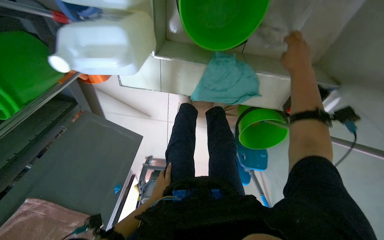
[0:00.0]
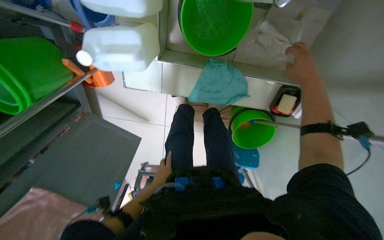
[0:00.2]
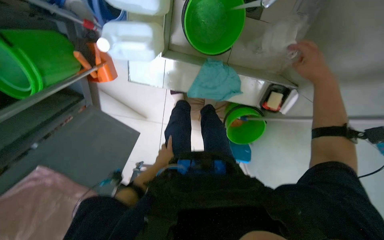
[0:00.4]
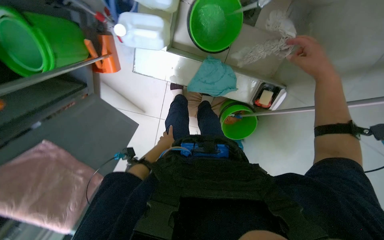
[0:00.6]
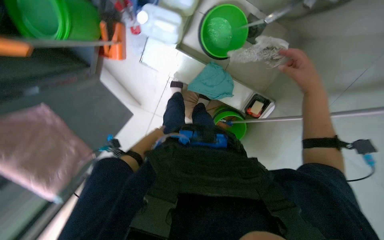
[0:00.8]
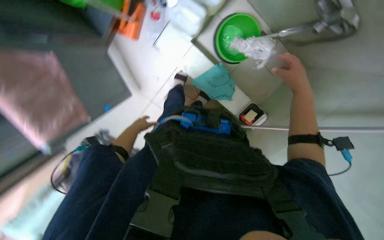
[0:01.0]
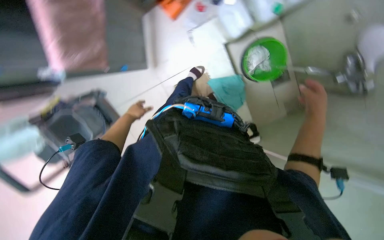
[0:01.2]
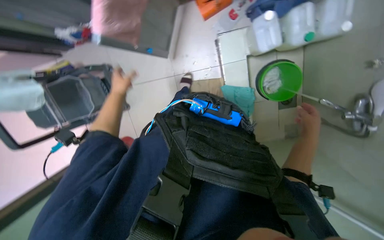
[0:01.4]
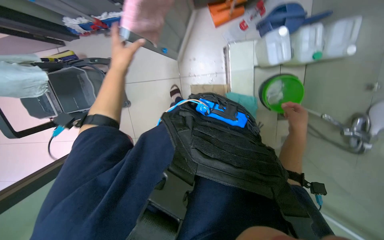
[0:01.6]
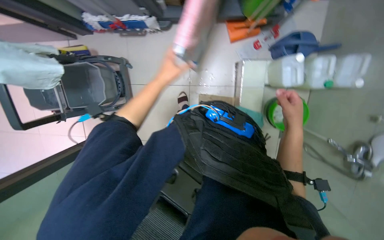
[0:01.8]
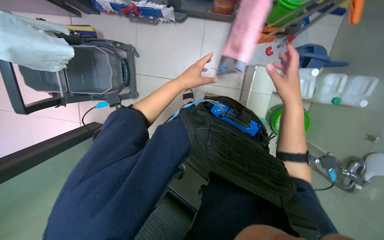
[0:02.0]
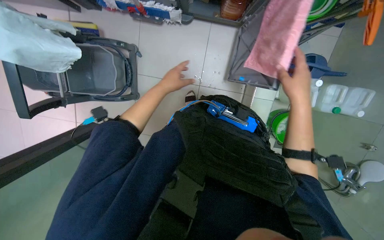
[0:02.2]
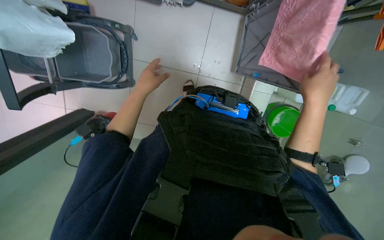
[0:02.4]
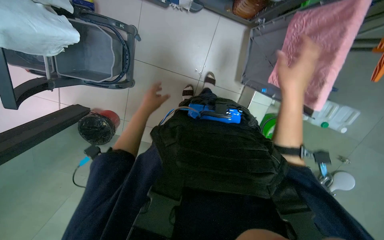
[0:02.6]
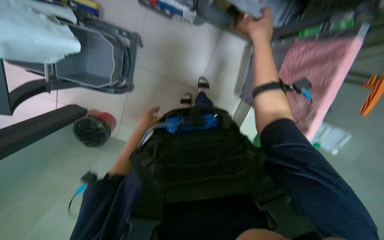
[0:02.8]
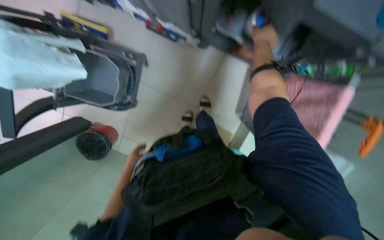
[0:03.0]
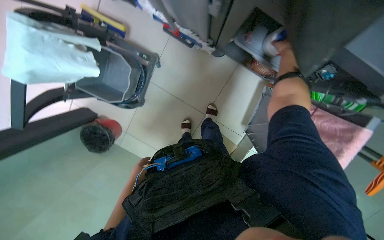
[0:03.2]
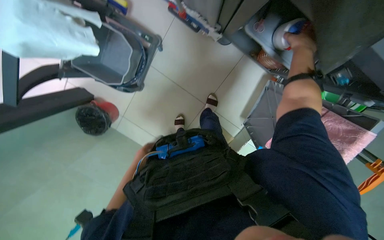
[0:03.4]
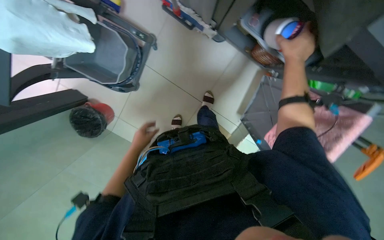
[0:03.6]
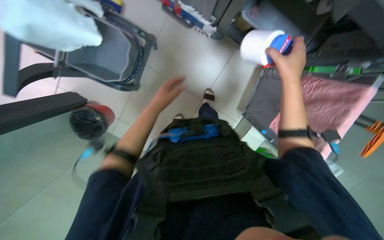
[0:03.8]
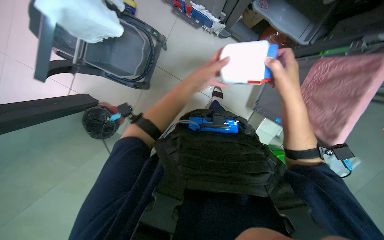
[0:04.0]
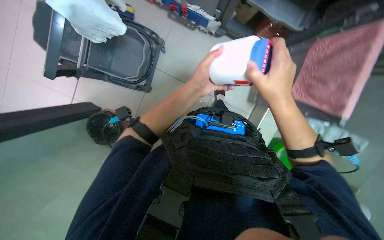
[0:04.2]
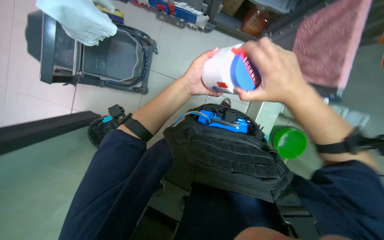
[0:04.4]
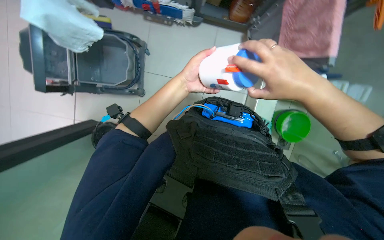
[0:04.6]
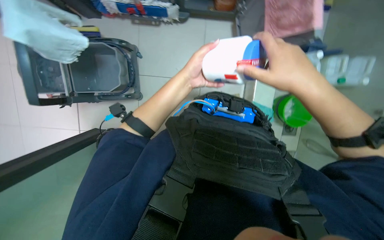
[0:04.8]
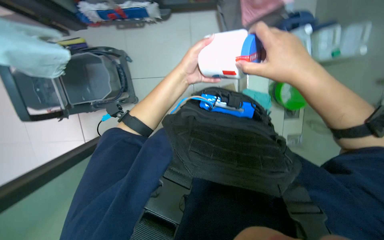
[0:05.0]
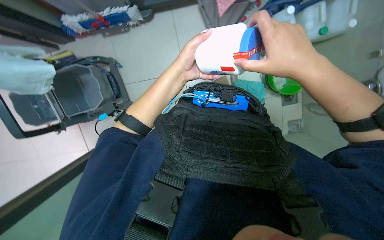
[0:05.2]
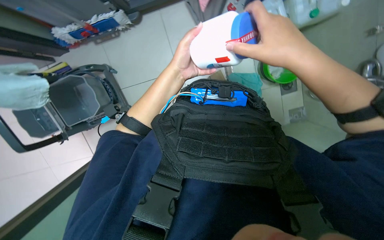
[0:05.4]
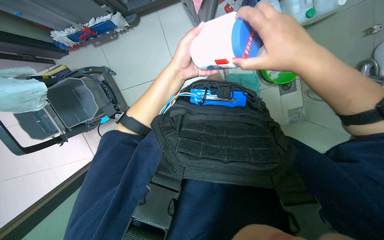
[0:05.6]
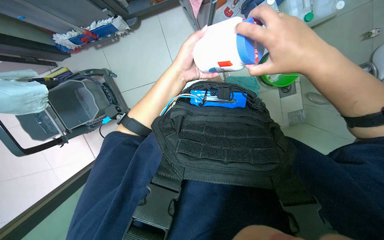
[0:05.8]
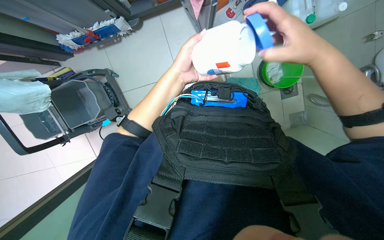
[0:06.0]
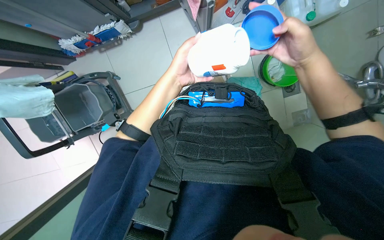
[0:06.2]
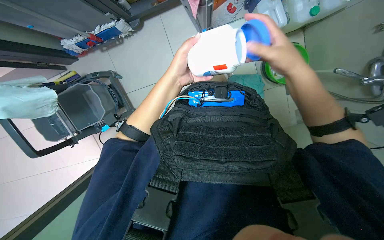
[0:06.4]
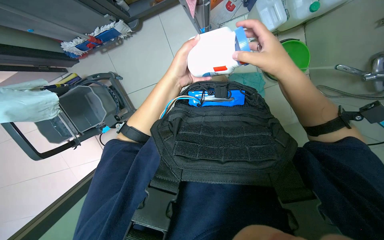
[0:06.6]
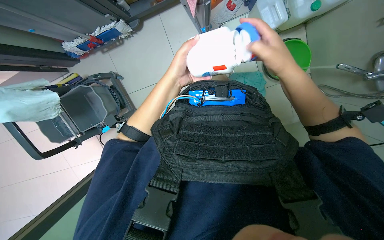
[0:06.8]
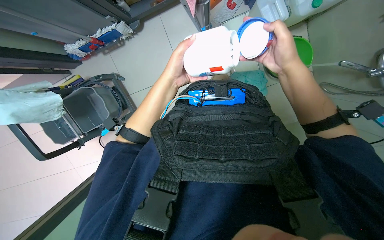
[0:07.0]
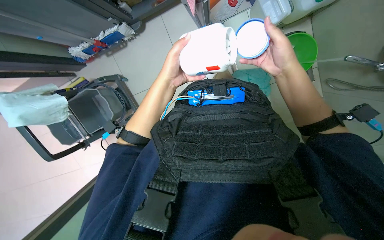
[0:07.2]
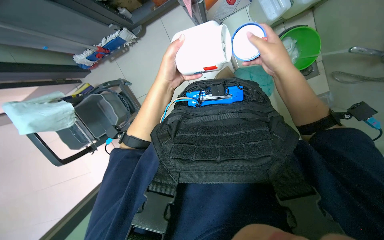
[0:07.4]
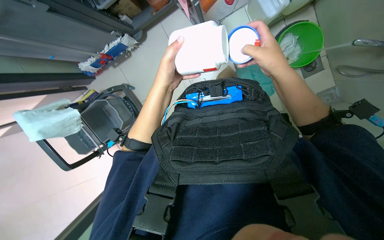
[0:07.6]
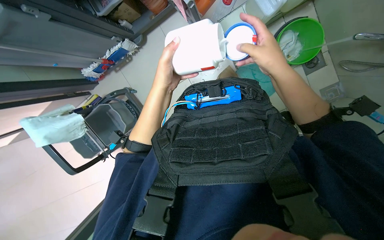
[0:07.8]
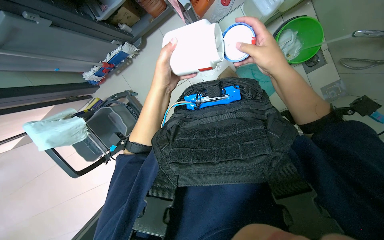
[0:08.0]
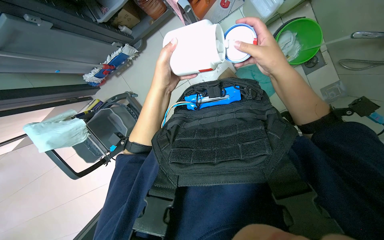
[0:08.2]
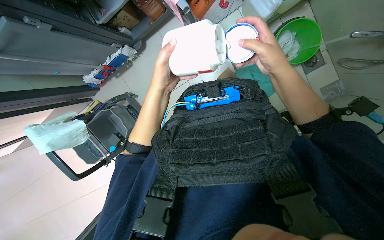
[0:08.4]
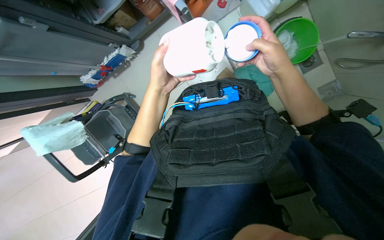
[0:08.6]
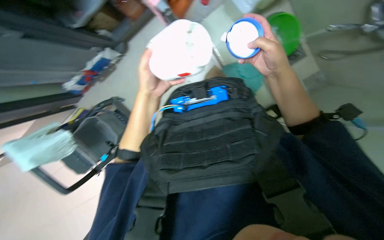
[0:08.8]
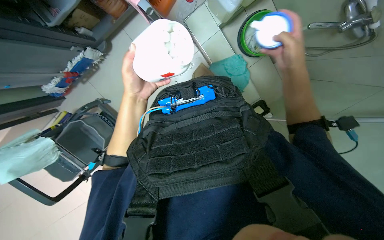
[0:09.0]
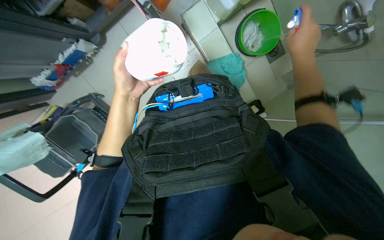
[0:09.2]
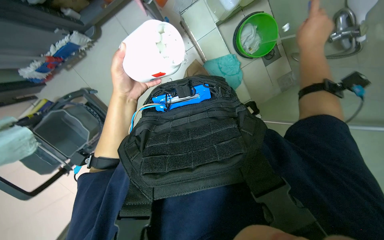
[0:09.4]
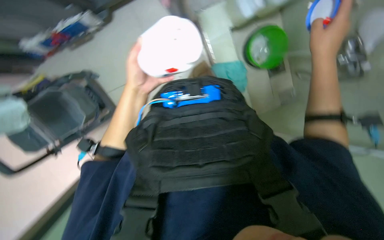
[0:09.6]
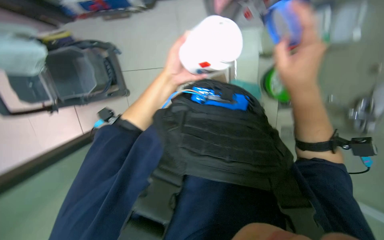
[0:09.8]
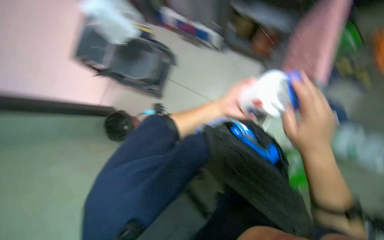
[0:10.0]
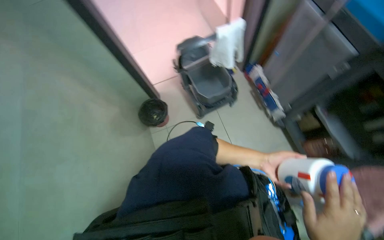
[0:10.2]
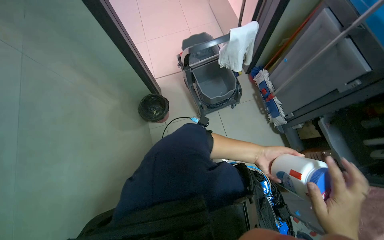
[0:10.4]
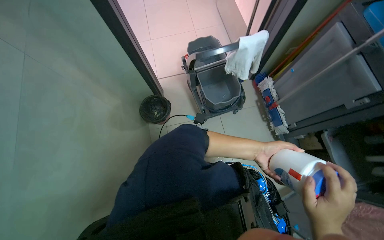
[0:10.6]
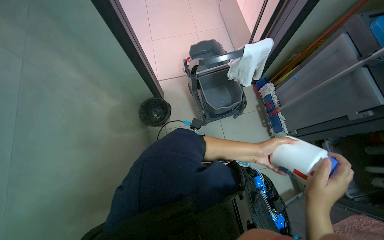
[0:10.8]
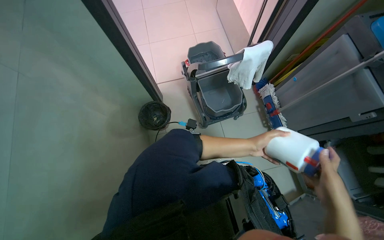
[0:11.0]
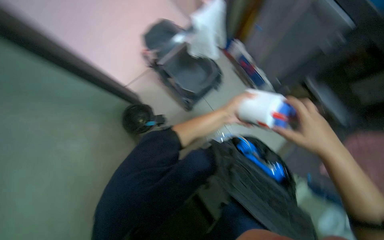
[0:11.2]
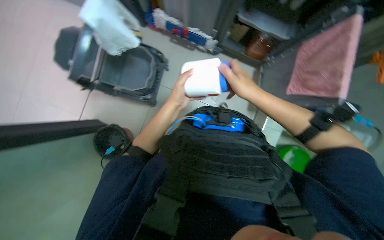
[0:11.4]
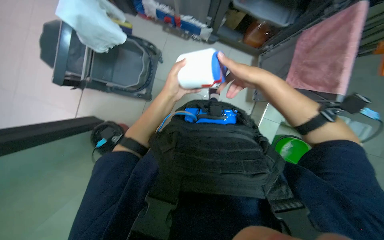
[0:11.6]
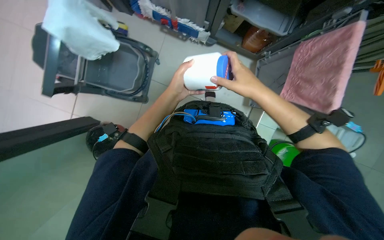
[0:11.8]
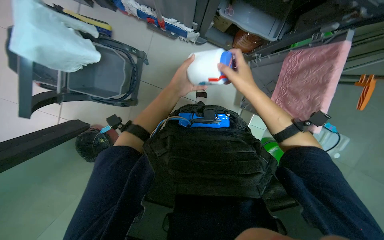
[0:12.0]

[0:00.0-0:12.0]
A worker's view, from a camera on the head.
Job: preparing cleaning supplies.
The whole recording: Preparing cleaning equipment. The worker gathers and arranges various cleaning tools and buckets on a cart, filling them with water and solution.
0:00.0 to 0:01.6: The head travels approximately 80 cm. The camera is aimed approximately 30 degrees further to the right. The camera pitches upward, by some 25 degrees. Everything in view rotates approximately 70 degrees clockwise.
0:01.6 to 0:03.0: The scene rotates clockwise by approximately 25 degrees. The right hand goes roughly 70 cm up the picture. The left hand moves down the picture and farther from the camera, approximately 30 cm.
0:03.0 to 0:04.4: The right hand goes some 50 cm down the picture; the left hand goes approximately 25 cm nearer to the camera and to the right.
0:04.4 to 0:06.0: The scene turns about 35 degrees counterclockwise in the picture.
0:07.6 to 0:09.0: The right hand goes approximately 20 cm to the right.
0:09.0 to 0:10.4: The view tilts roughly 25 degrees upward. The scene turns about 110 degrees clockwise in the picture.
0:10.4 to 0:12.0: The head turns to the right by some 55 degrees. The view tips downward by about 20 degrees.

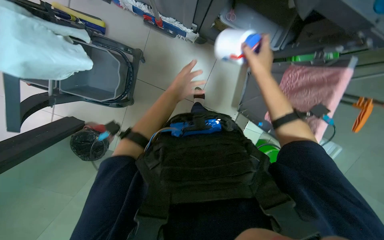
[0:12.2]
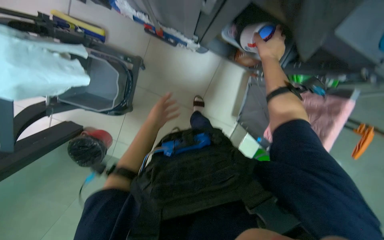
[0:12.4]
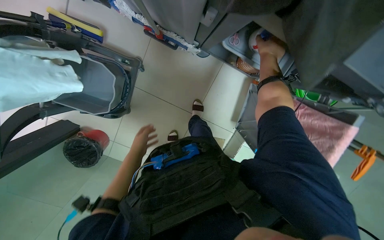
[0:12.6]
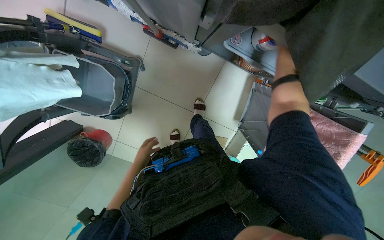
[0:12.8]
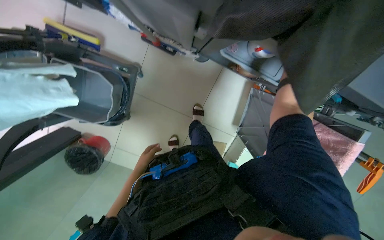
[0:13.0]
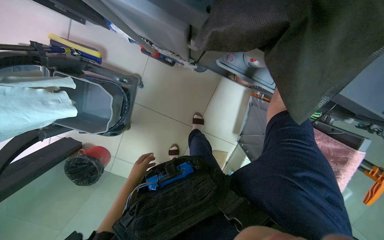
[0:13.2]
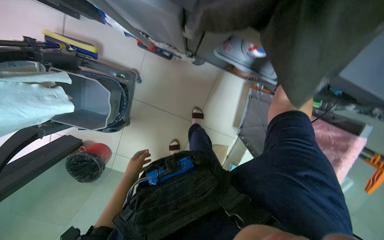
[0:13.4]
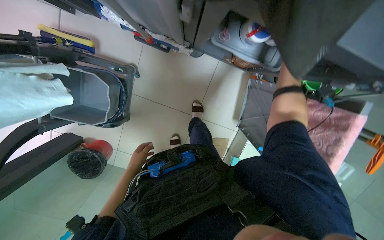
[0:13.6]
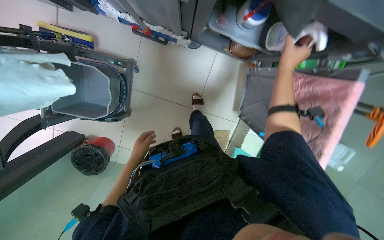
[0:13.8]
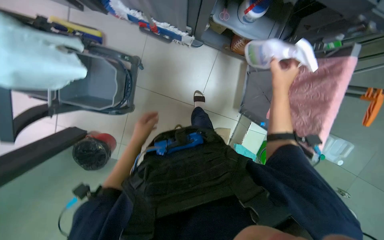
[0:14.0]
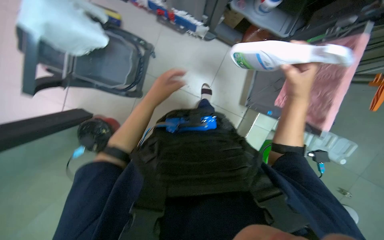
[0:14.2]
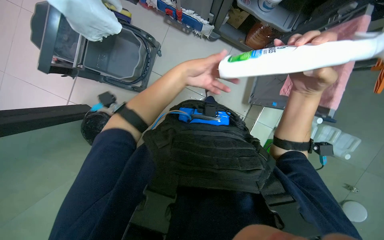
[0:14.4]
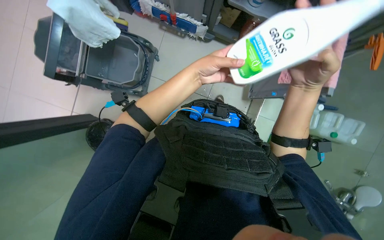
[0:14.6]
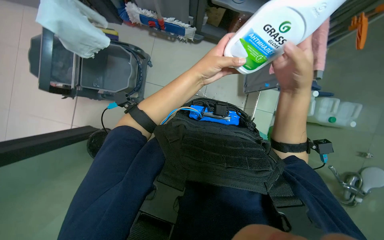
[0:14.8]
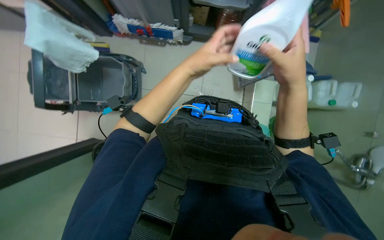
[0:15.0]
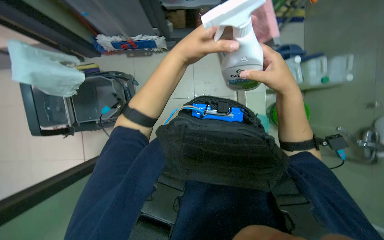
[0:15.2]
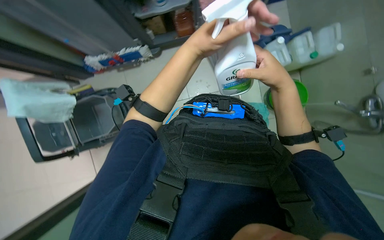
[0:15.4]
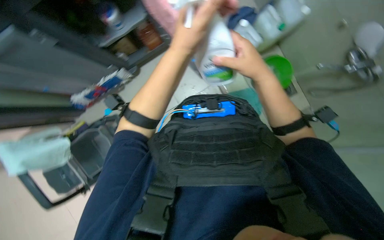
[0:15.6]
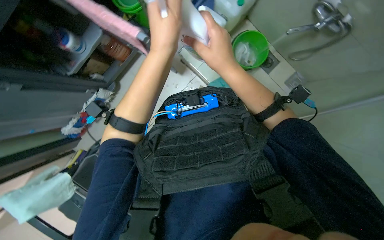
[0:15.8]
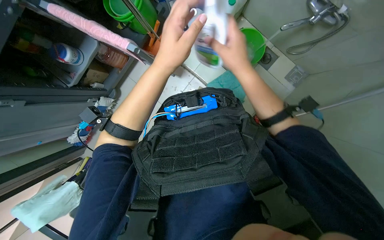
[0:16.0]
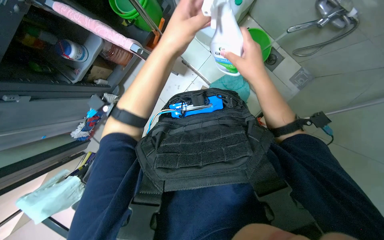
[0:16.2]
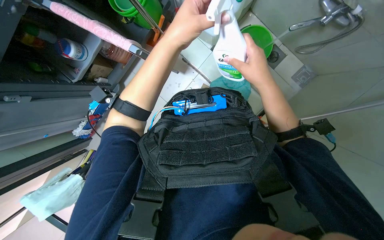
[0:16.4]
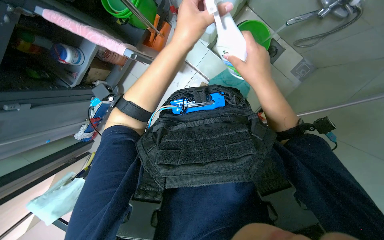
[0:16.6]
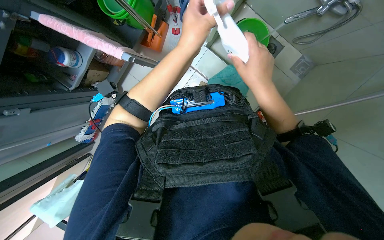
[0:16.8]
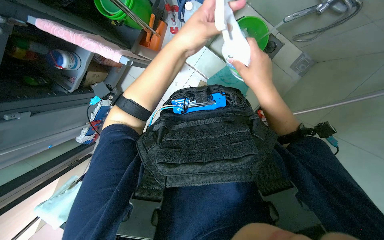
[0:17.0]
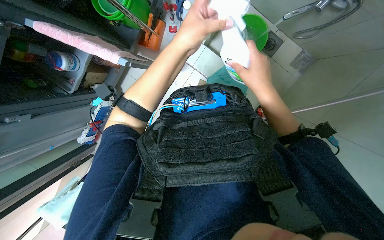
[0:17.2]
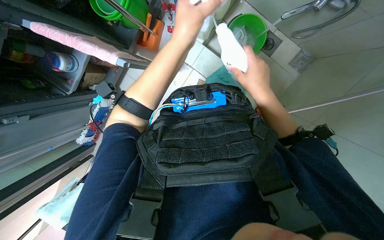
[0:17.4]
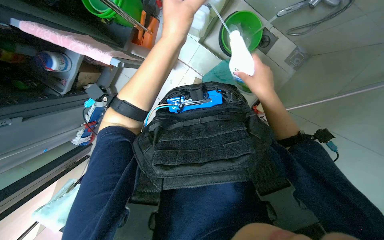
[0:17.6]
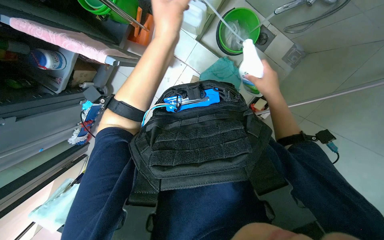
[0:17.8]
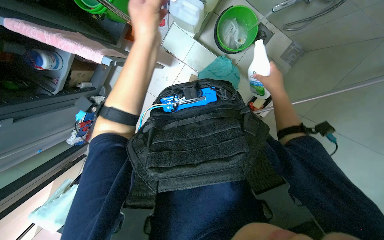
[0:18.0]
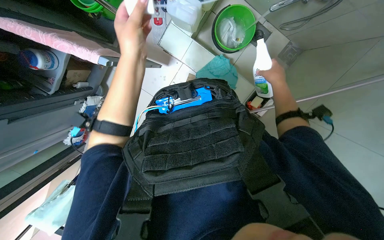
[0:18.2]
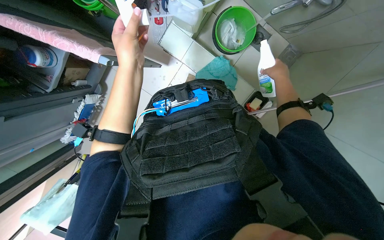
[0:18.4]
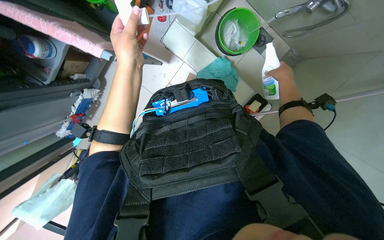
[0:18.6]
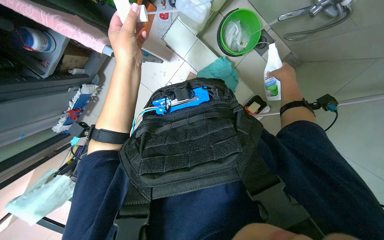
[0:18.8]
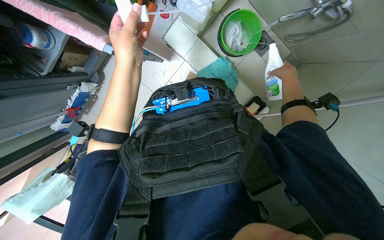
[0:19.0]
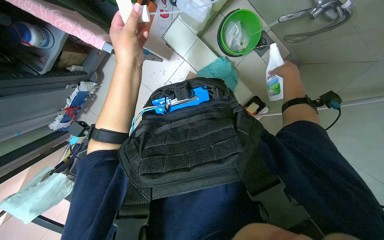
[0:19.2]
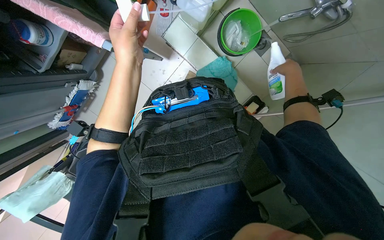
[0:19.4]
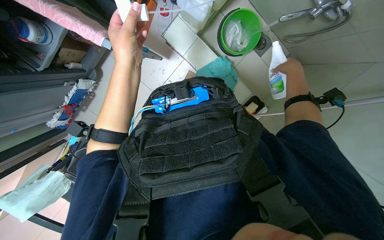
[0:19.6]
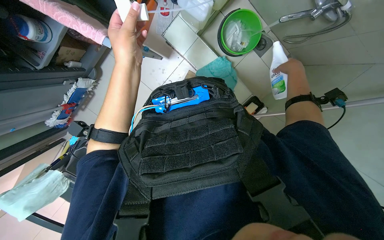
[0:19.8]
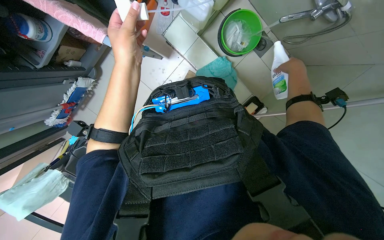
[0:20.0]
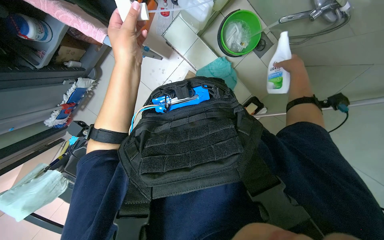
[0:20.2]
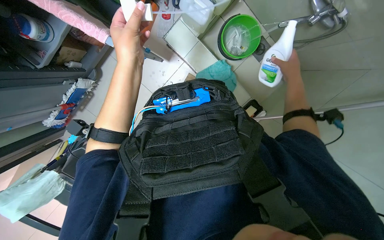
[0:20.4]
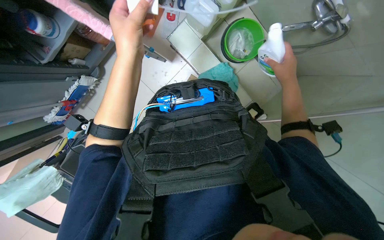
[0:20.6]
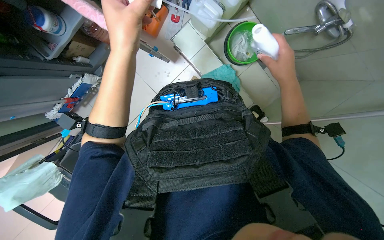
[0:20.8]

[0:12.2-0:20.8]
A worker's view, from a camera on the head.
Job: preparing cleaning supplies.
The whole recording: Preparing cleaning equipment. The worker gathers and arranges various cleaning tools and buckets on a cart, filling them with water and solution.
0:12.2 to 0:13.6: The right hand is displaced up the picture and to the right by about 25 cm; the left hand is displaced farther from the camera, to the left and down the picture by approximately 30 cm.
0:13.6 to 0:15.0: The camera is carried some 50 cm. The view tips upward by approximately 15 degrees.
0:15.0 to 0:16.6: The scene rotates counterclockwise by approximately 55 degrees.
0:16.6 to 0:18.0: The right hand is displaced to the right and farther from the camera by some 20 cm.
0:18.0 to 0:19.4: The left hand moves to the left, some 10 cm. The right hand heads up the picture and to the right, covering approximately 15 cm.
0:19.4 to 0:20.8: The right hand moves nearer to the camera and to the left, about 20 cm. The left hand travels nearer to the camera by some 10 cm.
